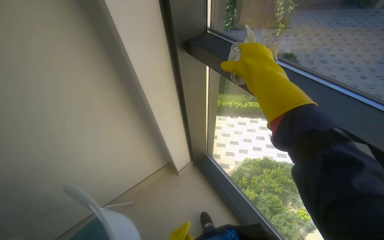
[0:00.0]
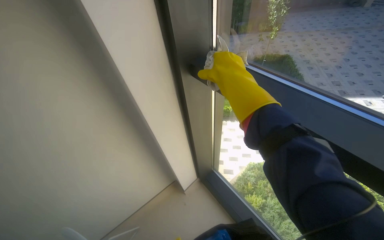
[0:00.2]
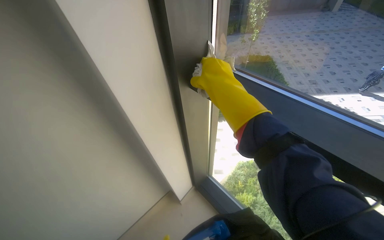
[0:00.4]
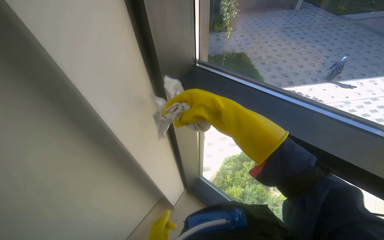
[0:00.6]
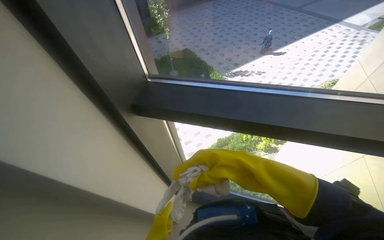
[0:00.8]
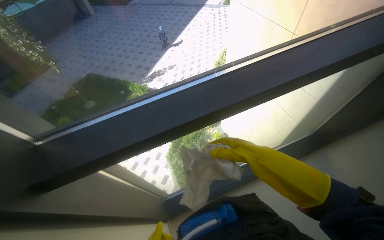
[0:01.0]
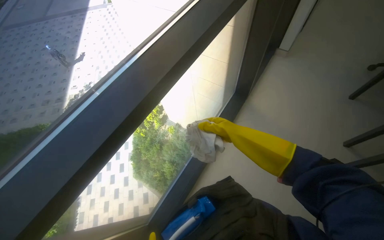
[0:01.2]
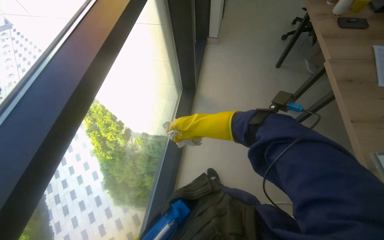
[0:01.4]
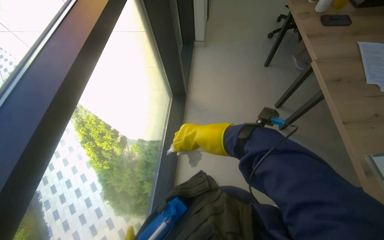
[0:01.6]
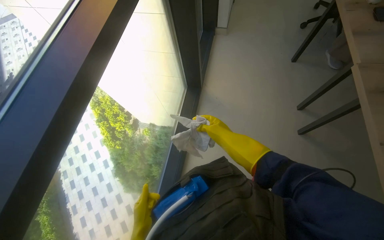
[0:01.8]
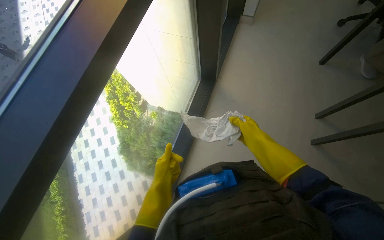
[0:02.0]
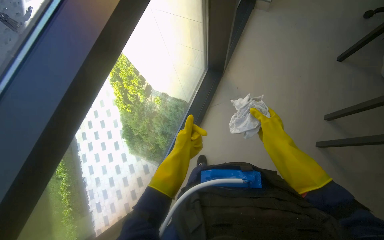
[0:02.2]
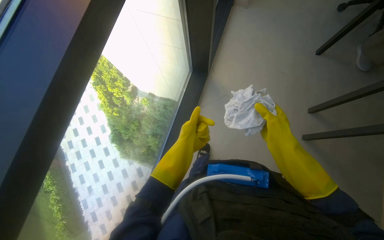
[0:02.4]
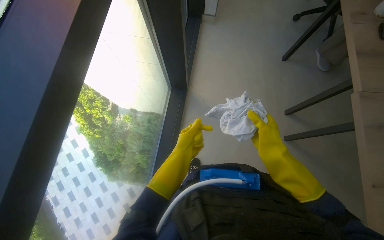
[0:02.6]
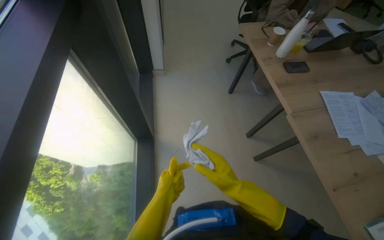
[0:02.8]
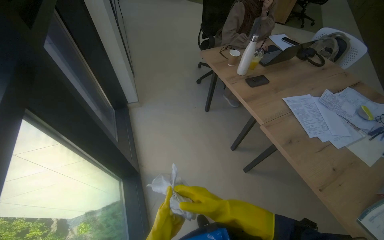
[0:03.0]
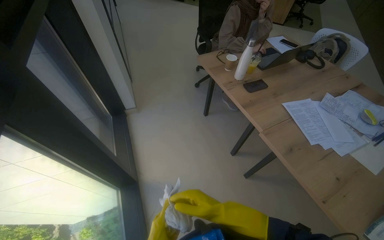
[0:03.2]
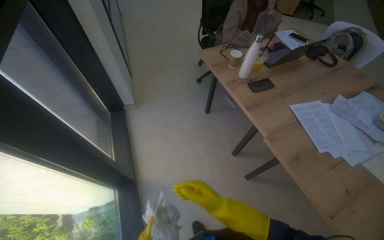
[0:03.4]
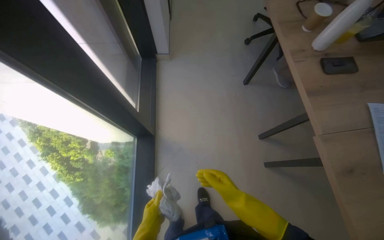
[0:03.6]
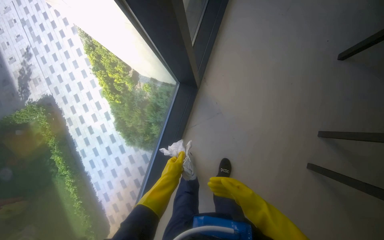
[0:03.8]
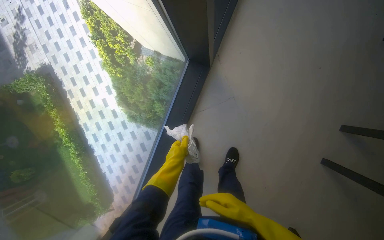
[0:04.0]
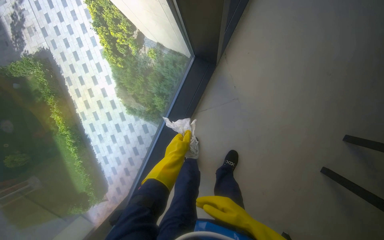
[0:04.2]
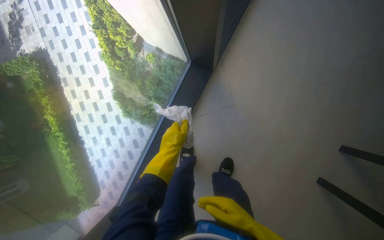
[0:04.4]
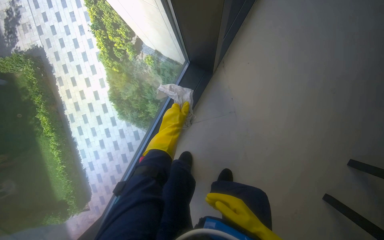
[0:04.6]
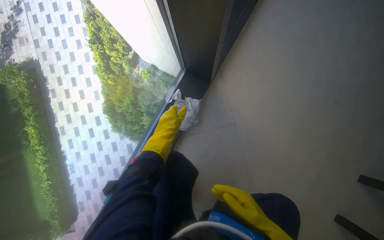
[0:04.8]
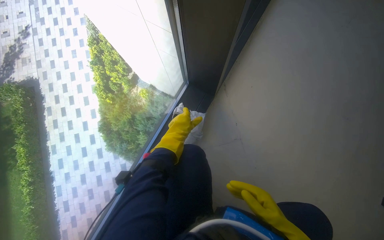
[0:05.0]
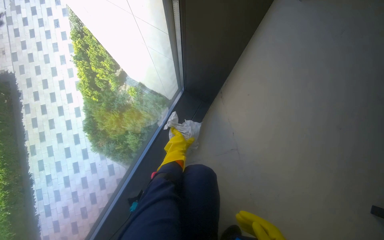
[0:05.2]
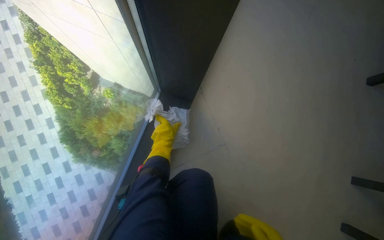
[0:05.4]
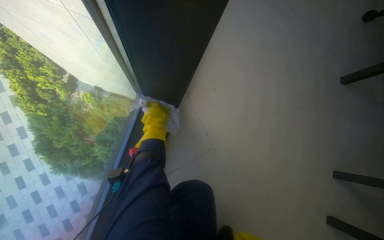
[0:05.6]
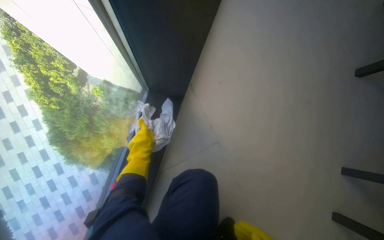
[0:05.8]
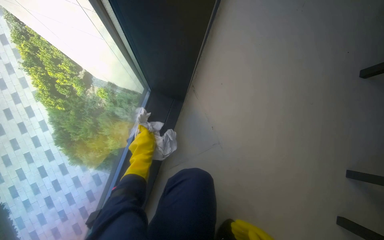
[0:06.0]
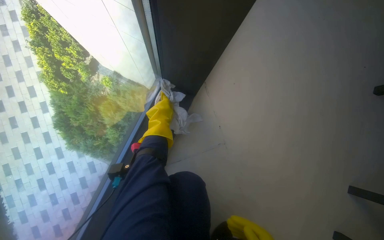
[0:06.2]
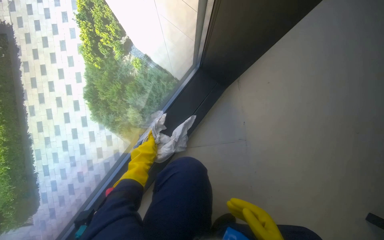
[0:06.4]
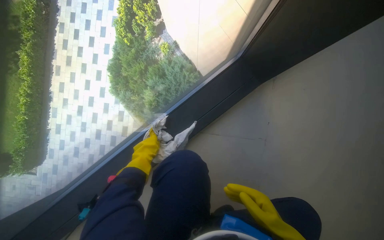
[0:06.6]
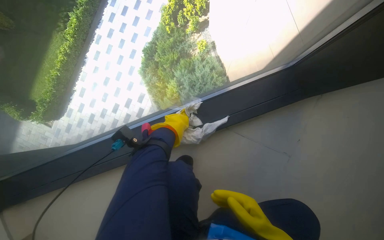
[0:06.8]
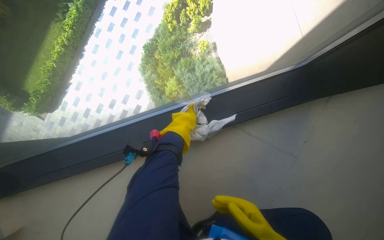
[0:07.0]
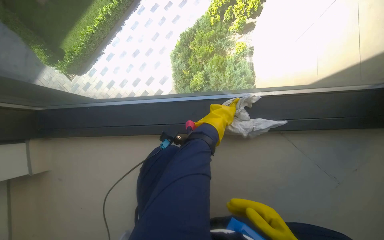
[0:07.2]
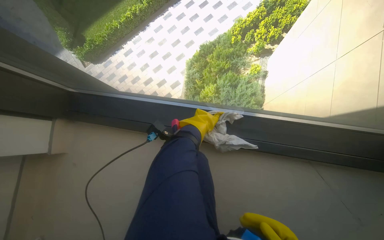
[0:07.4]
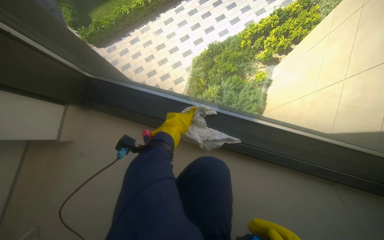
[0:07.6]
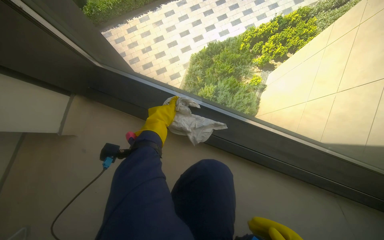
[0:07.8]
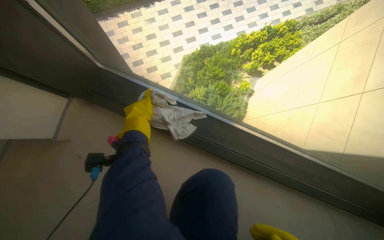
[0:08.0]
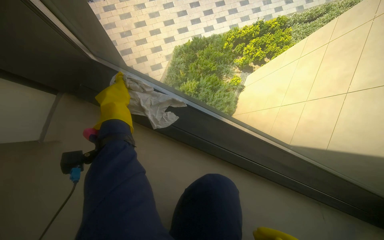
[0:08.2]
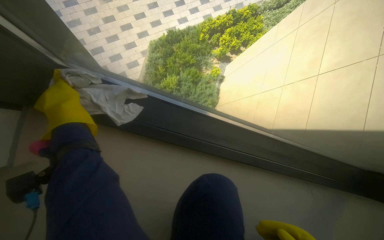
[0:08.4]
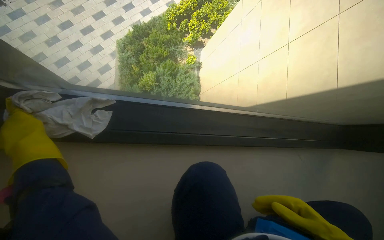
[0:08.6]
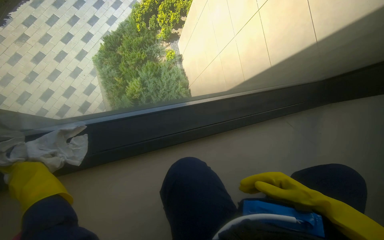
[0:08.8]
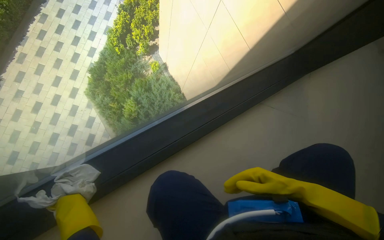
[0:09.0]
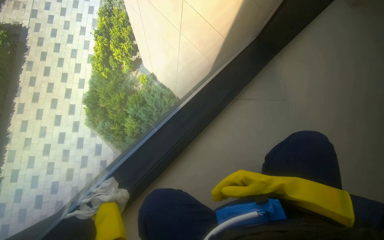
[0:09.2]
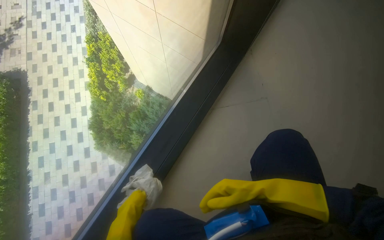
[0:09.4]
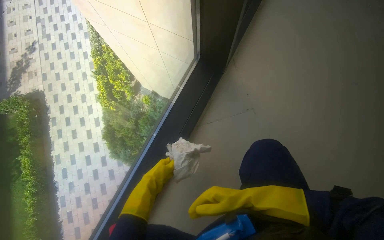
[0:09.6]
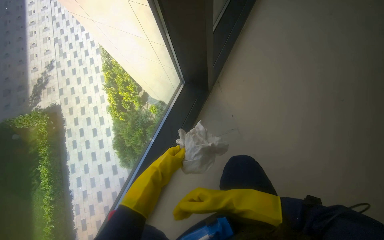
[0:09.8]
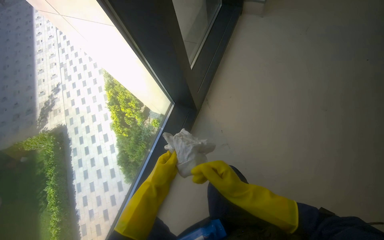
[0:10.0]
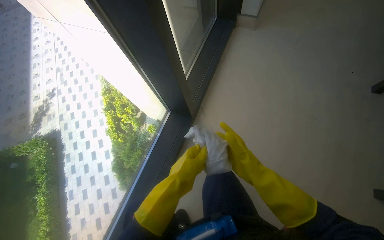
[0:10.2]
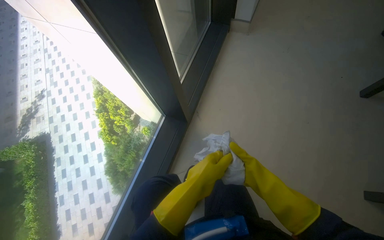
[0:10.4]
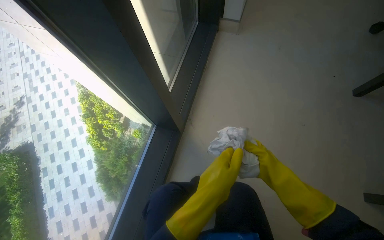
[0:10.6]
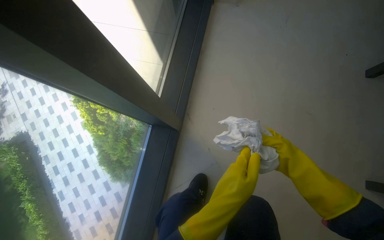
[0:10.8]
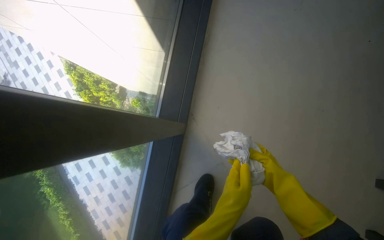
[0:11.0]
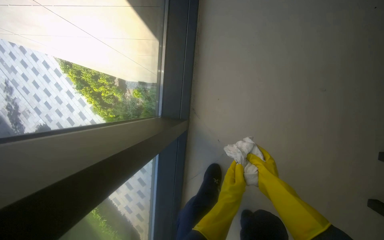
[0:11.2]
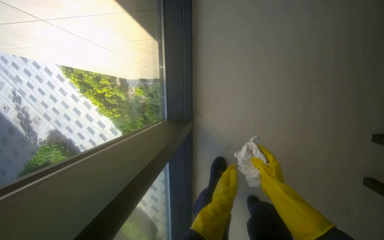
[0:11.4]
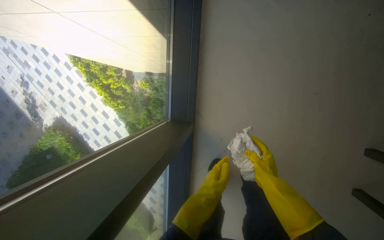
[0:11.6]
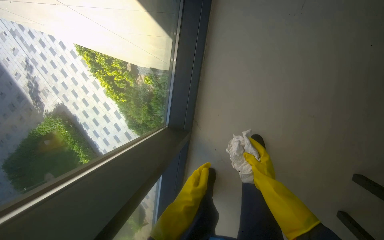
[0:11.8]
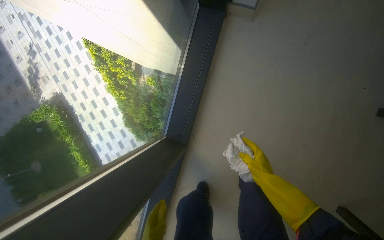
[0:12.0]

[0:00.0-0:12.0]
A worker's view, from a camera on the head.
Job: cleaning windows.
The whole recording: Cleaning window frames. The worker washes the cloth in a bucket, then wipes the window frames and glass with the white cloth.
0:00.0 to 0:01.6: The head turns to the right by approximately 135 degrees.
0:01.6 to 0:03.0: The head travels approximately 50 cm. The wearer looks approximately 30 degrees further to the right.
0:03.0 to 0:04.4: The camera is carried approximately 40 cm. The head rotates some 50 degrees to the left. The camera pitches downward, by some 40 degrees.
0:04.4 to 0:06.0: The view swings approximately 15 degrees to the right. The left hand travels farther from the camera by about 50 cm.
0:06.0 to 0:07.6: The camera is carried about 80 cm. The head rotates approximately 90 degrees to the left.
0:07.6 to 0:09.0: The wearer's head swings approximately 50 degrees to the right. The view tips downward by some 15 degrees.

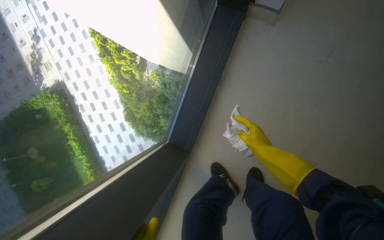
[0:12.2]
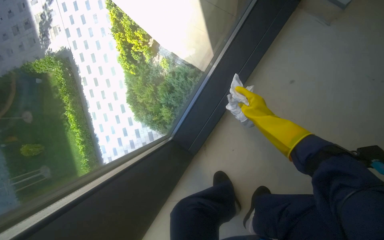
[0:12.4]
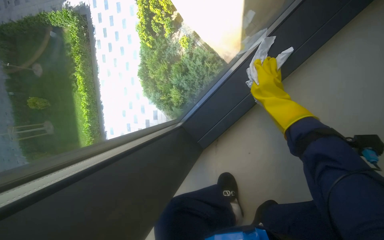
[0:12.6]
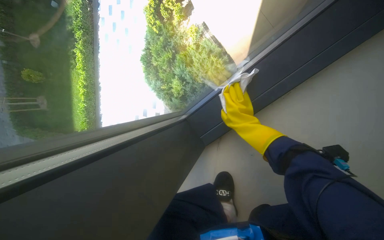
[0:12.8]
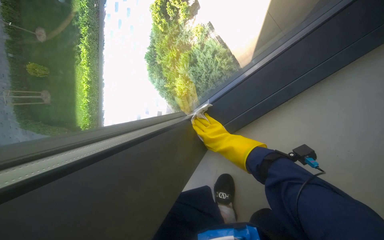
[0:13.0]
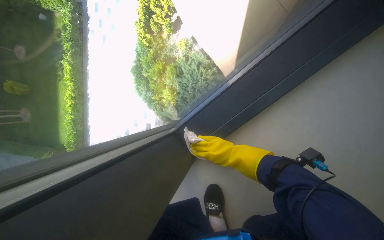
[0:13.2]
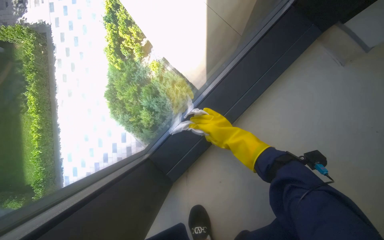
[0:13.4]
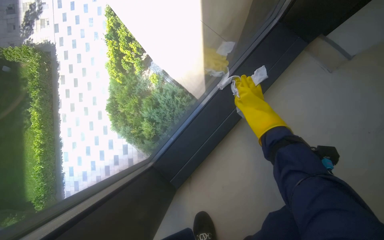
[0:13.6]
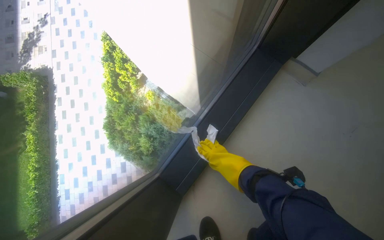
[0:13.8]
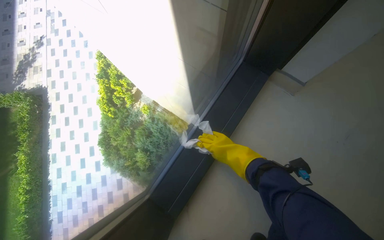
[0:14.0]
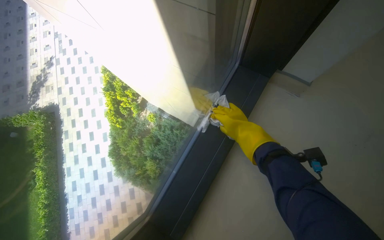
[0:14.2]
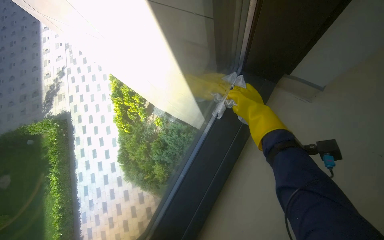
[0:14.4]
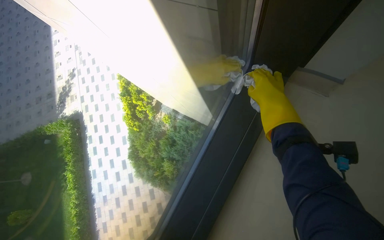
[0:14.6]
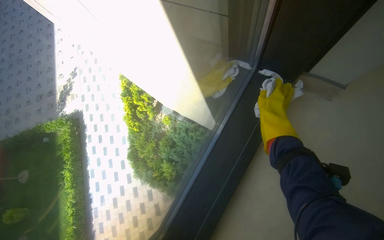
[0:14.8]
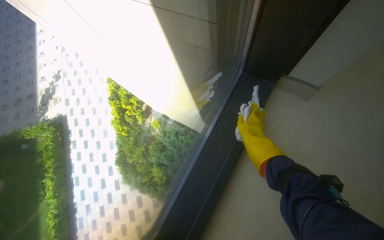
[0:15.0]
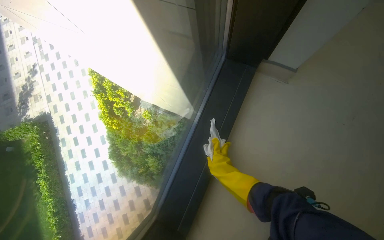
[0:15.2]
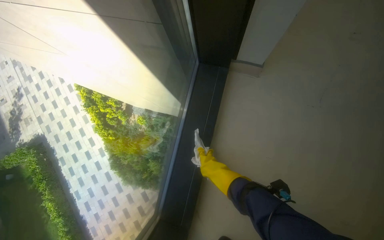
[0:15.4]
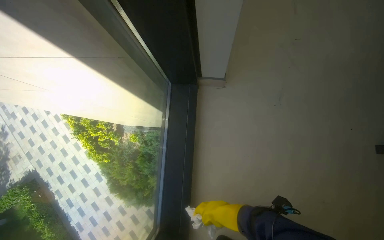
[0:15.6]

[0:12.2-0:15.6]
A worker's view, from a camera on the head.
Job: cleaning windows.
The whole recording: Cleaning window frames. The worker washes the cloth in a bucket, then wipes the window frames and glass with the white cloth.
0:13.8 to 0:15.6: The scene rotates counterclockwise by about 35 degrees.

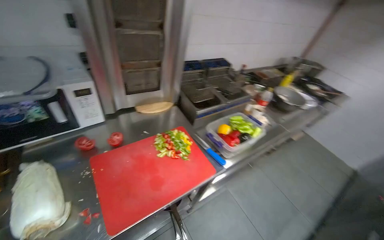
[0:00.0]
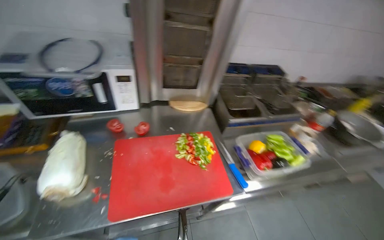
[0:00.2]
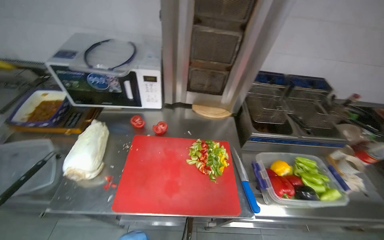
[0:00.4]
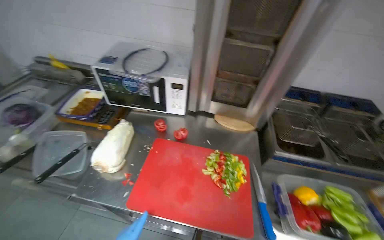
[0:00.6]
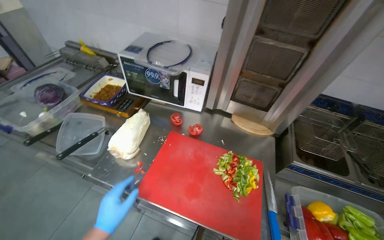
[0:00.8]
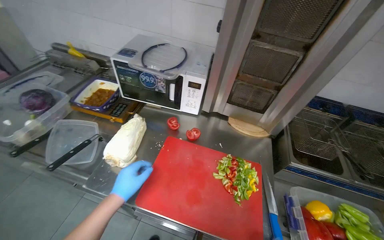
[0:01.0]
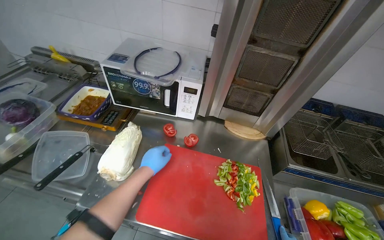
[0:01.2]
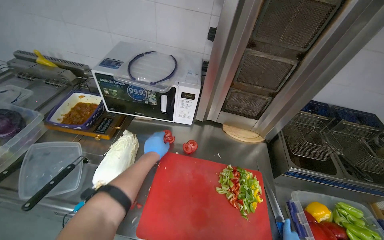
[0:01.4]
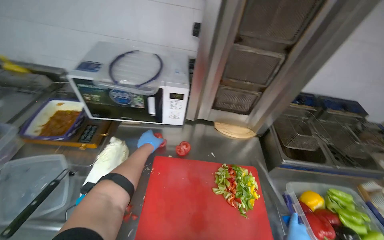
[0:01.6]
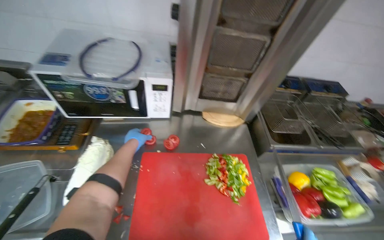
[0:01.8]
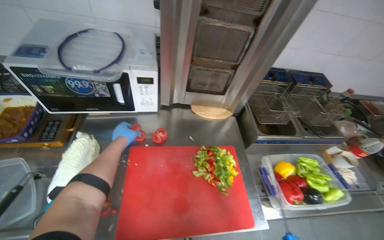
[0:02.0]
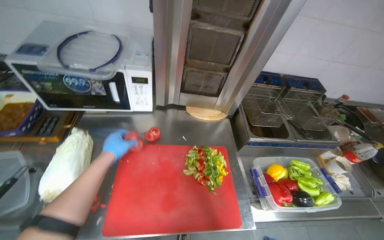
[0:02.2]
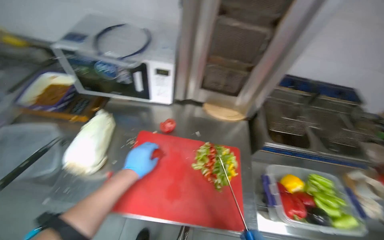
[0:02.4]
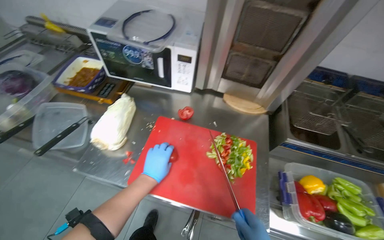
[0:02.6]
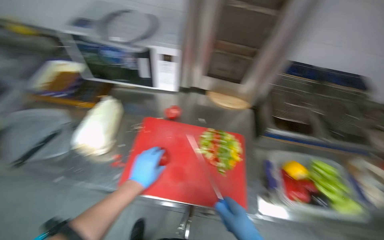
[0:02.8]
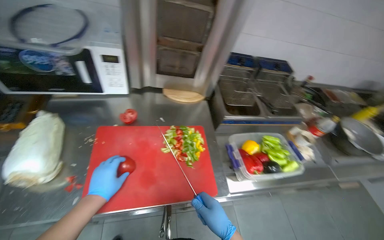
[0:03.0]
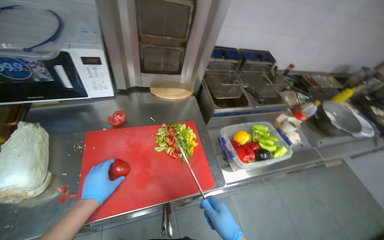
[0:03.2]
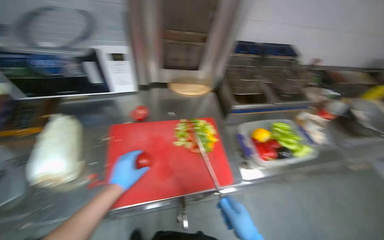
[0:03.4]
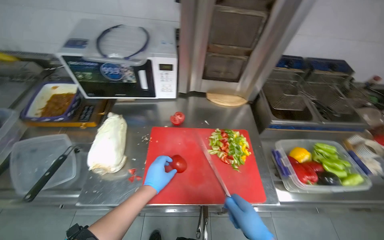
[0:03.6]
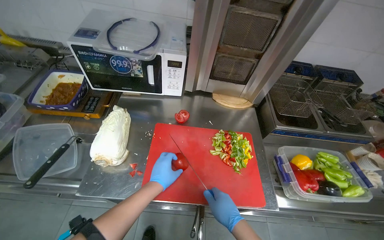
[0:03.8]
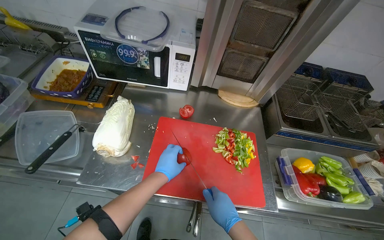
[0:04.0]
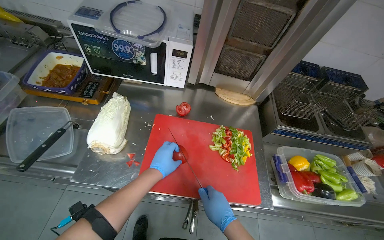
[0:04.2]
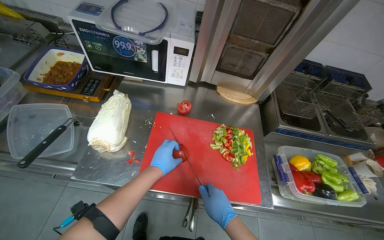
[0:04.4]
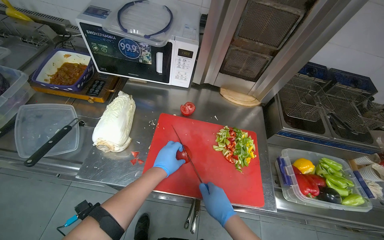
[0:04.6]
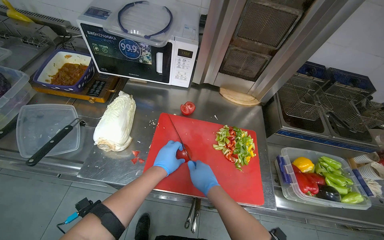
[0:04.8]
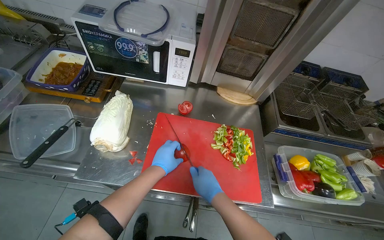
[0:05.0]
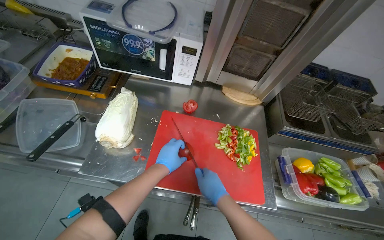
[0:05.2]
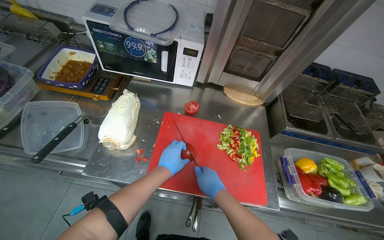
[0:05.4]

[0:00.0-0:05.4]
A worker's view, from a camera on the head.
Job: preparing food.
The whole recording: Chopping vegetables on cutting board. The worker chops various vegetables including tomatoes, peppers, and garlic on a red cutting board.
0:00.0 to 0:01.4: The head rotates approximately 60 degrees to the left.
0:01.4 to 0:02.8: The left hand travels down the picture and nearer to the camera by roughly 25 cm.
